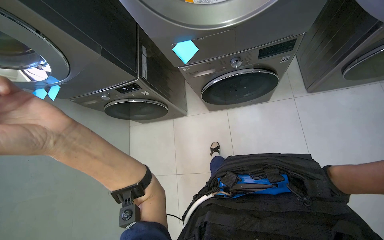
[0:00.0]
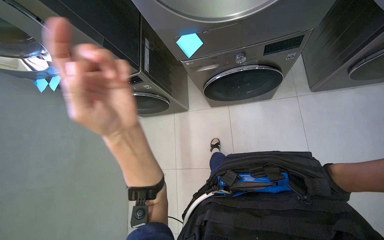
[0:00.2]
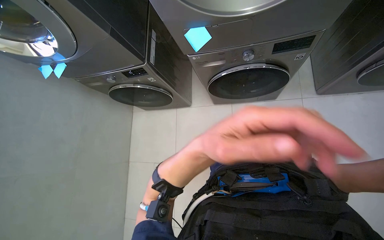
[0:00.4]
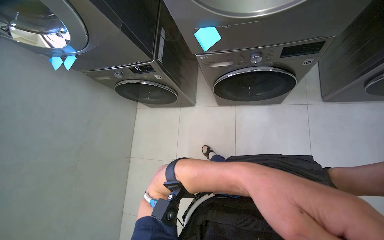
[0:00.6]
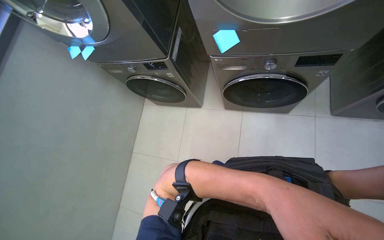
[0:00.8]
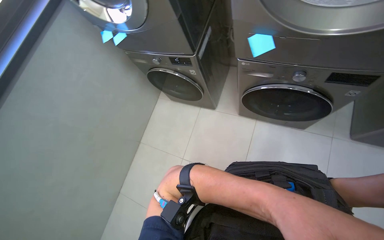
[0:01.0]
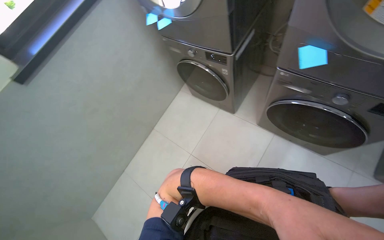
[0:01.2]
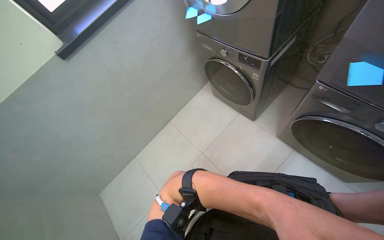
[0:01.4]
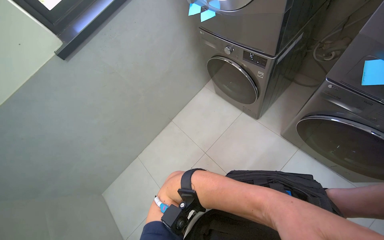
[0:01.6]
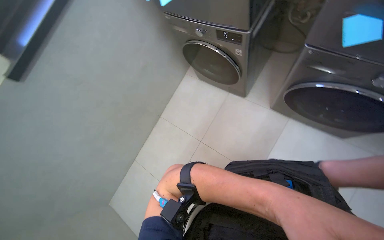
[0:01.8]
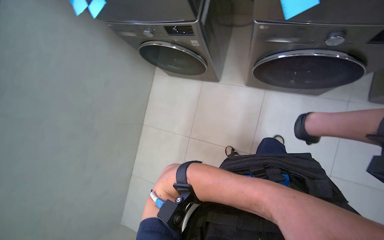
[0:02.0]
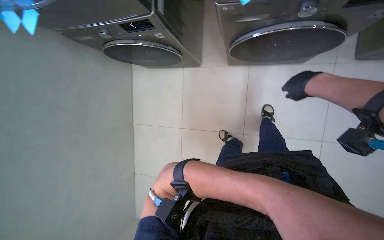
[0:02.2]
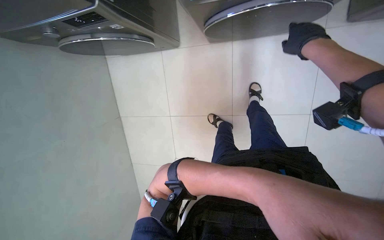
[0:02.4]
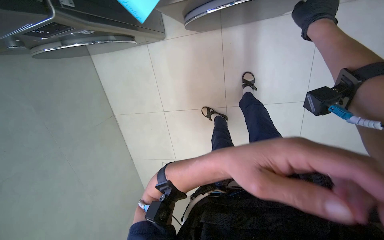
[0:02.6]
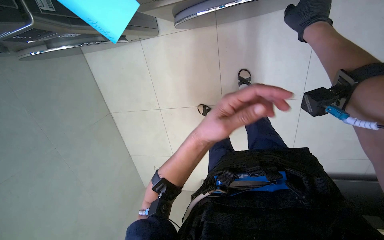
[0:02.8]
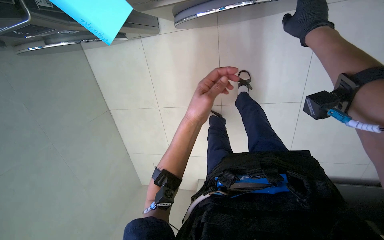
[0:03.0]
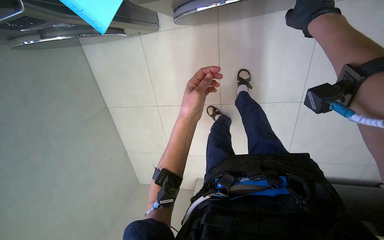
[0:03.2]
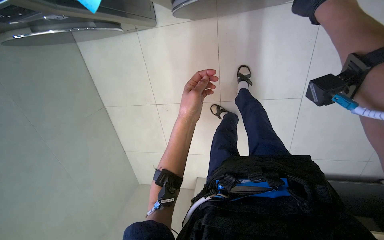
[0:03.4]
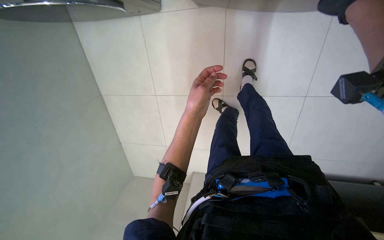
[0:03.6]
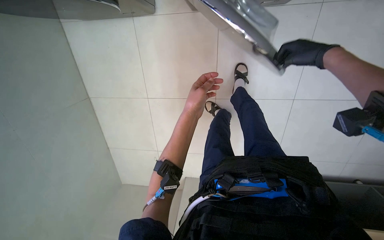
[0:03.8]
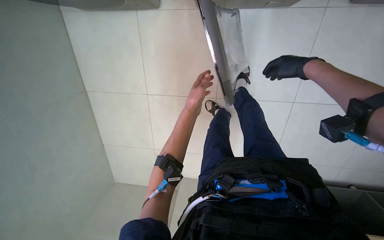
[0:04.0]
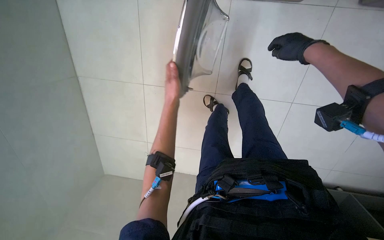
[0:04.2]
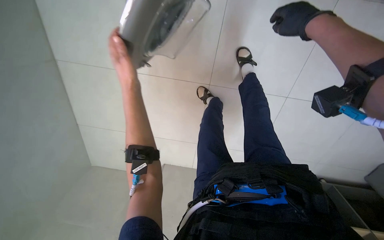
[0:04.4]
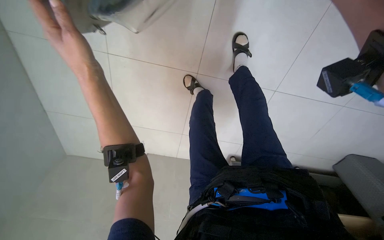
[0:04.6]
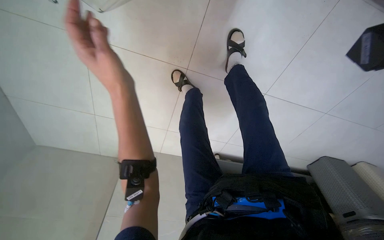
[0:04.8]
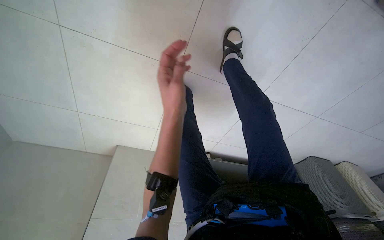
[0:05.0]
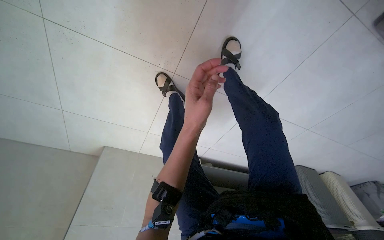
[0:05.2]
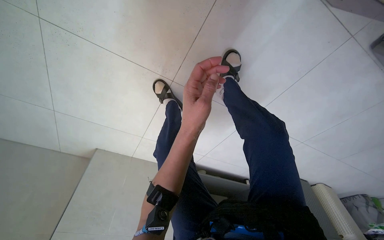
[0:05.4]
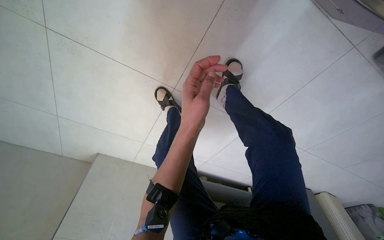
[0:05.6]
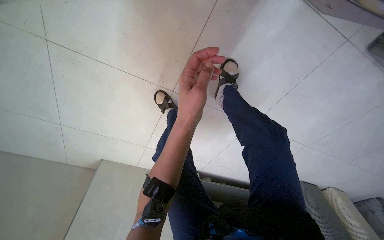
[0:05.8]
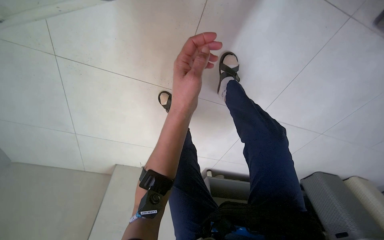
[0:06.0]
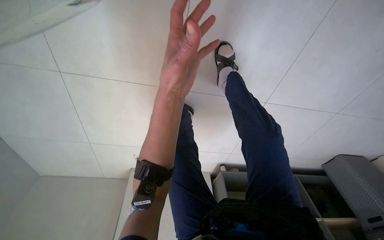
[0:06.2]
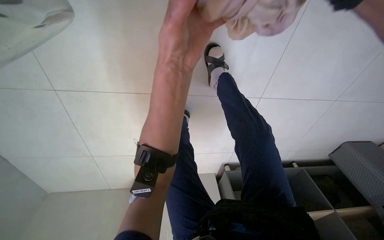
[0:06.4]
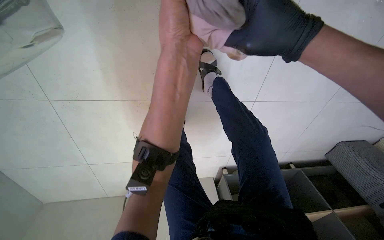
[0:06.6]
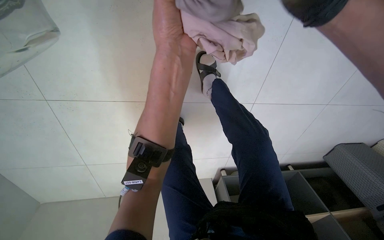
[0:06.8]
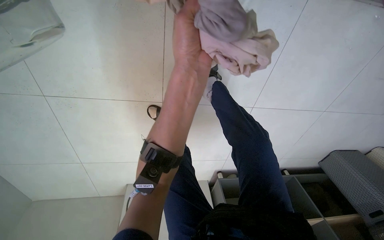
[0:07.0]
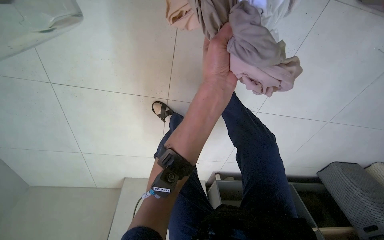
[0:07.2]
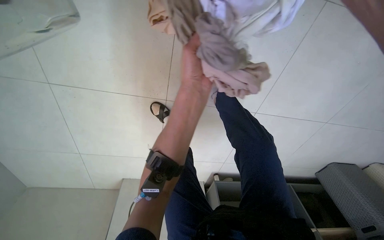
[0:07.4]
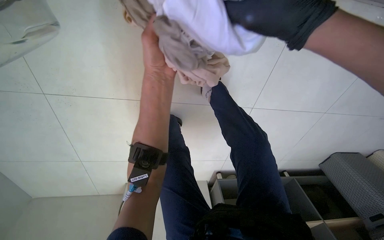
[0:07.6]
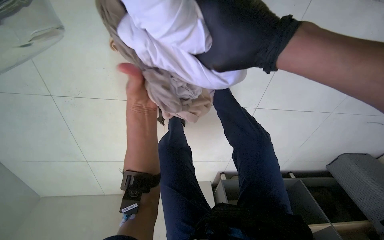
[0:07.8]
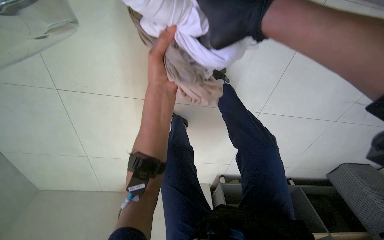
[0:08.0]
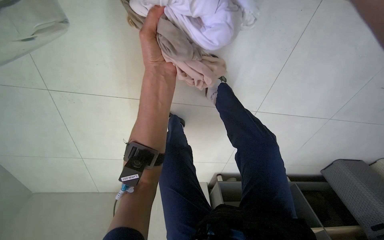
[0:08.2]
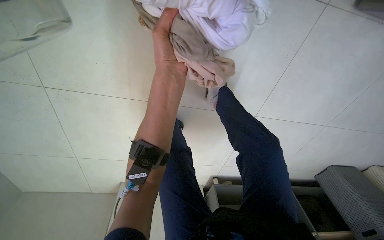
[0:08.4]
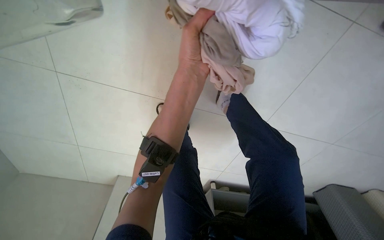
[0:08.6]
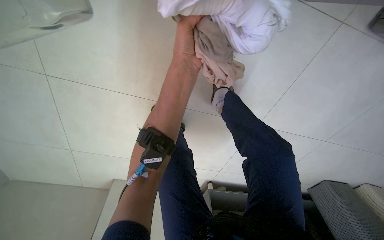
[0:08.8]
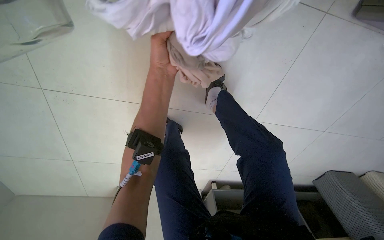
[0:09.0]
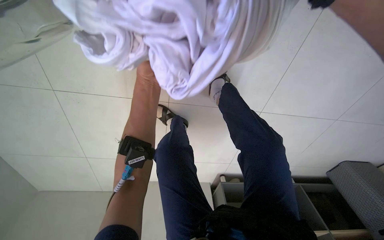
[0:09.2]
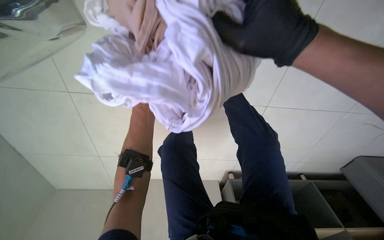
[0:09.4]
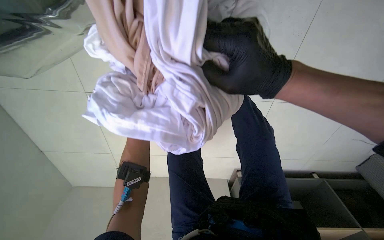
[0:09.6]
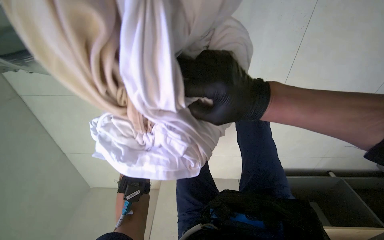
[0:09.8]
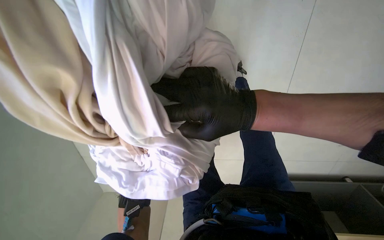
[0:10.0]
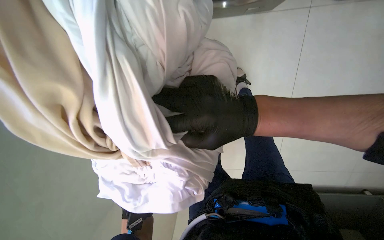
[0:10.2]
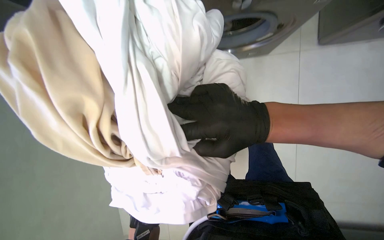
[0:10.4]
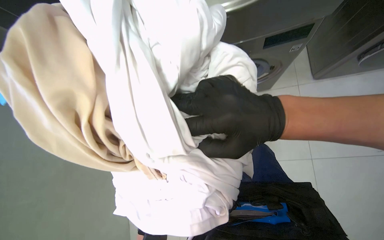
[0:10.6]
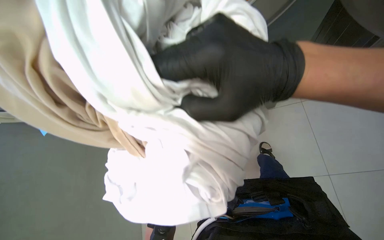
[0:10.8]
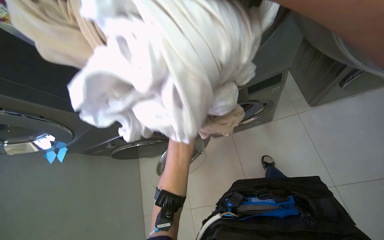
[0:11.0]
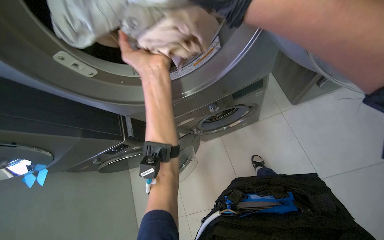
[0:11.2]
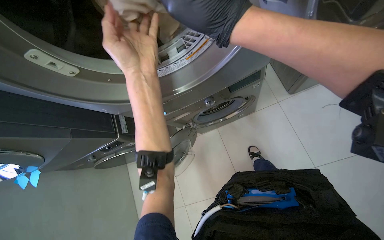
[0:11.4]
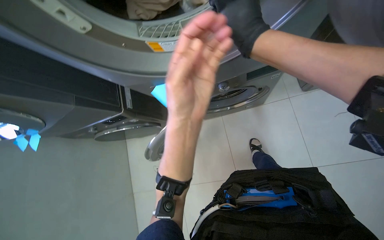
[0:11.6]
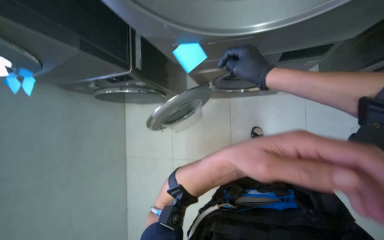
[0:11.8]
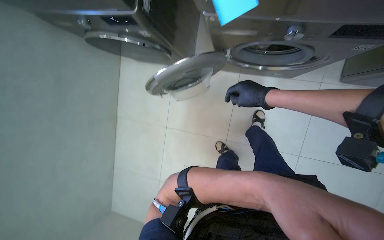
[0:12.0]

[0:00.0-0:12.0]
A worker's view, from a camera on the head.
Job: managing laundry.
The whole recording: Operating laundry machines. The worker loads clothes into washing machines and dryers, closes doors, and checks filters.
0.0 to 1.6 s: The wearer's head swings about 50 degrees to the left.
1.6 to 3.0 s: The camera is carried roughly 50 cm. The wearer's head swings approximately 55 degrees to the right. The wearer looks approximately 30 degrees further downward.
3.0 to 4.4 s: The right hand moves some 10 cm nearer to the camera and comes back; the left hand shifts approximately 25 cm to the left, up the picture and farther from the camera.
4.4 to 6.0 s: The left hand travels to the right and nearer to the camera by roughly 20 cm.
6.0 to 7.6 s: The left hand goes some 10 cm up the picture.
7.6 to 9.0 s: The left hand is displaced farther from the camera by about 10 cm.
9.0 to 10.4 s: The view pans to the left by some 20 degrees. The right hand goes about 30 cm nearer to the camera and down the picture.
10.4 to 12.0 s: The camera pitches downward, by roughly 25 degrees.

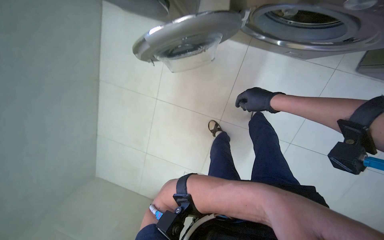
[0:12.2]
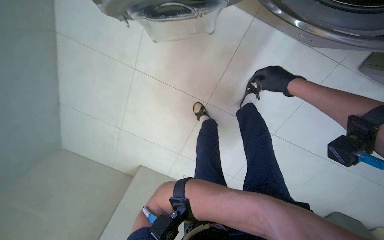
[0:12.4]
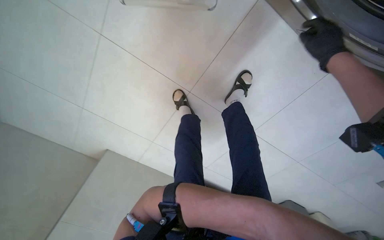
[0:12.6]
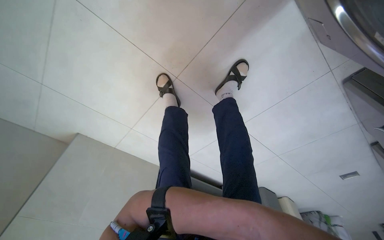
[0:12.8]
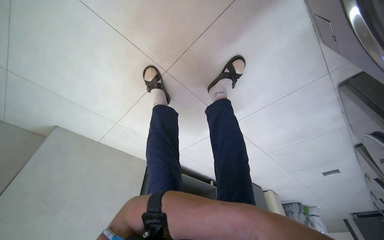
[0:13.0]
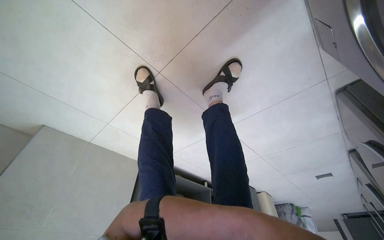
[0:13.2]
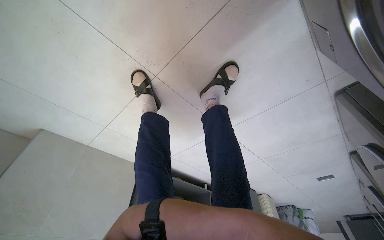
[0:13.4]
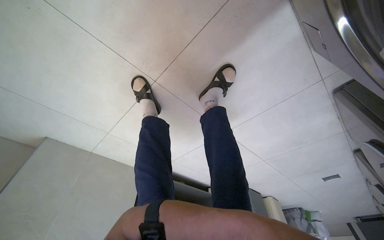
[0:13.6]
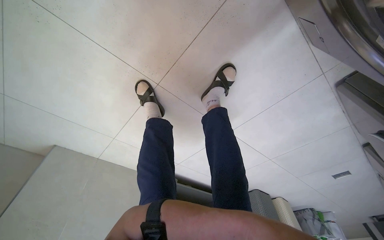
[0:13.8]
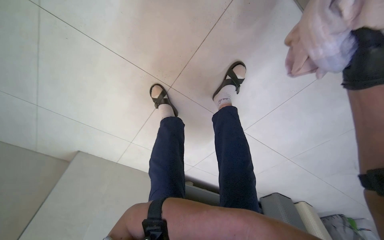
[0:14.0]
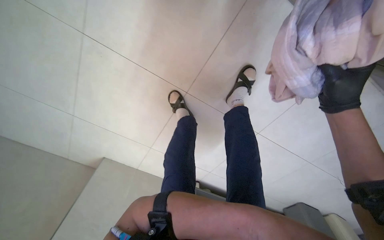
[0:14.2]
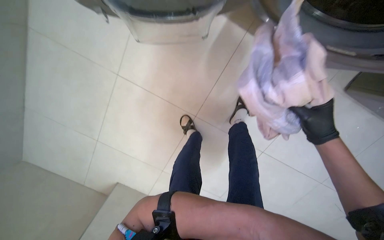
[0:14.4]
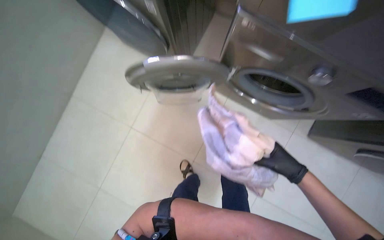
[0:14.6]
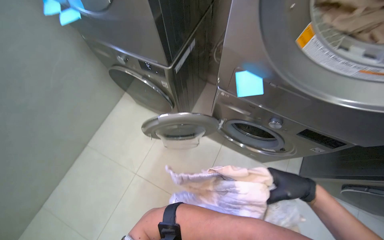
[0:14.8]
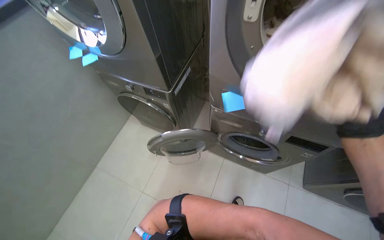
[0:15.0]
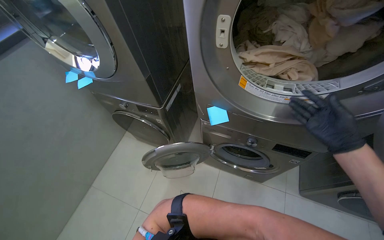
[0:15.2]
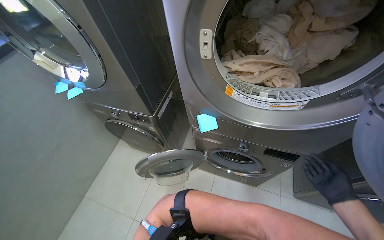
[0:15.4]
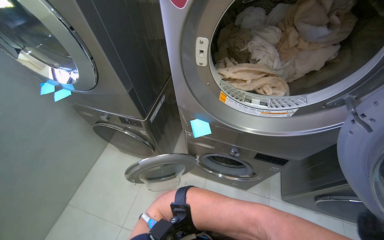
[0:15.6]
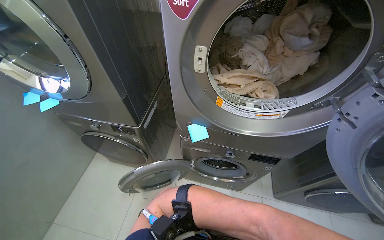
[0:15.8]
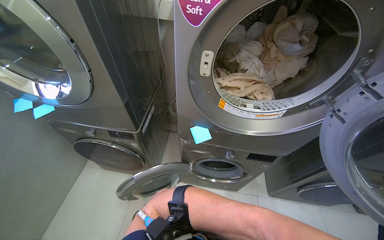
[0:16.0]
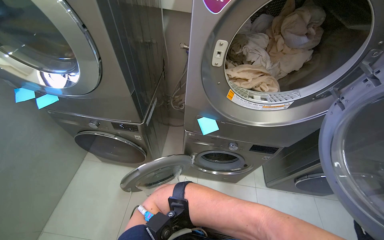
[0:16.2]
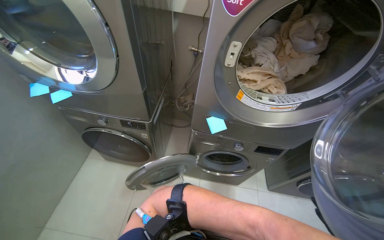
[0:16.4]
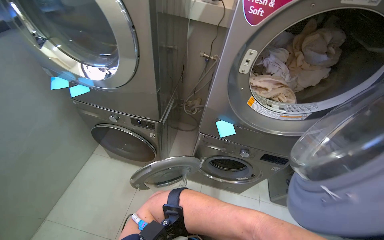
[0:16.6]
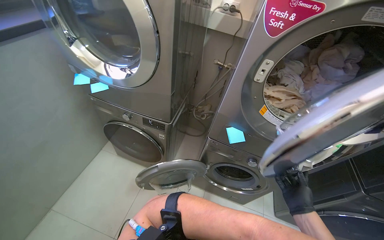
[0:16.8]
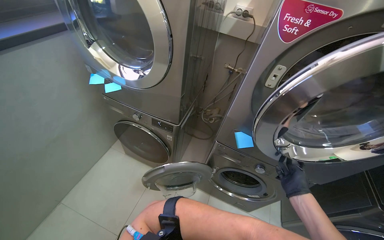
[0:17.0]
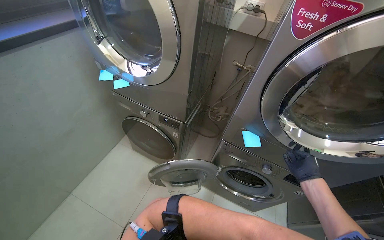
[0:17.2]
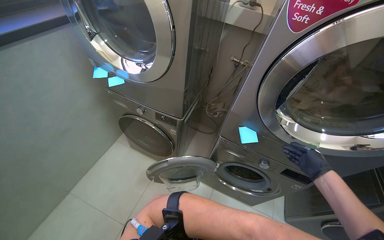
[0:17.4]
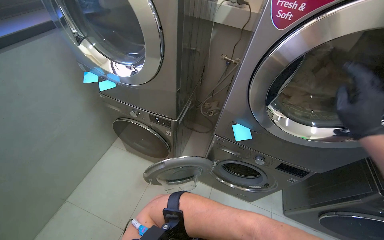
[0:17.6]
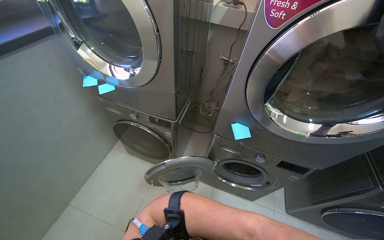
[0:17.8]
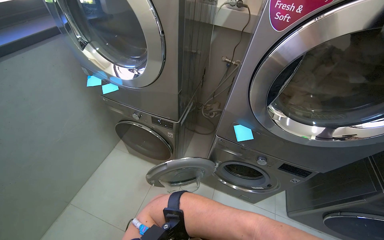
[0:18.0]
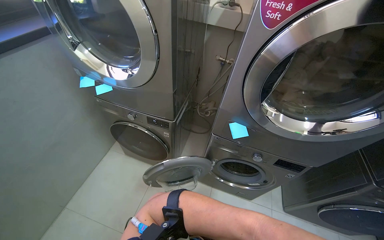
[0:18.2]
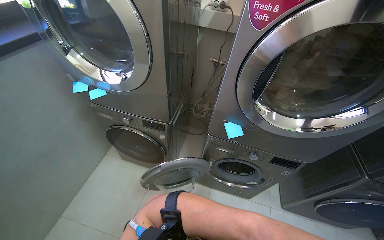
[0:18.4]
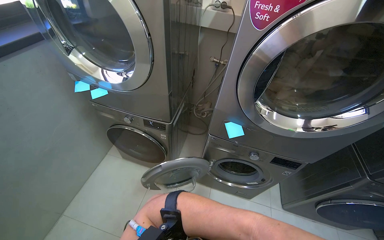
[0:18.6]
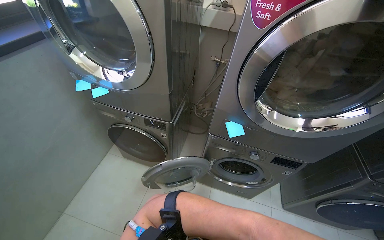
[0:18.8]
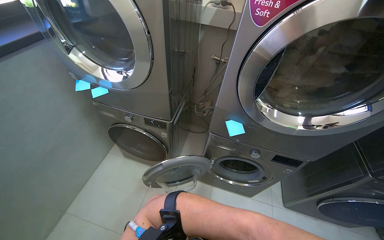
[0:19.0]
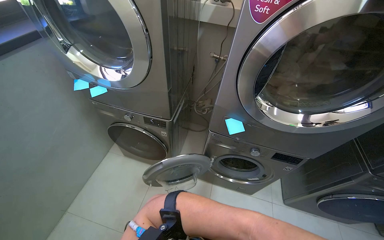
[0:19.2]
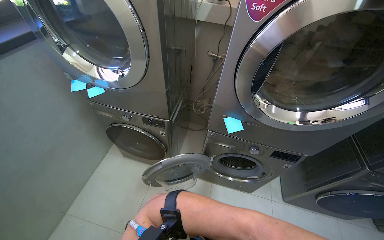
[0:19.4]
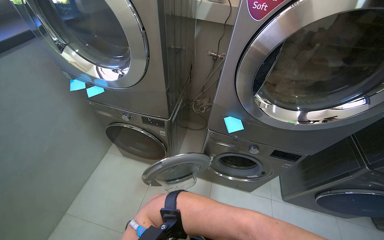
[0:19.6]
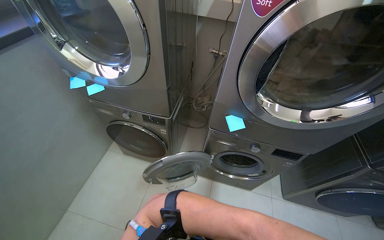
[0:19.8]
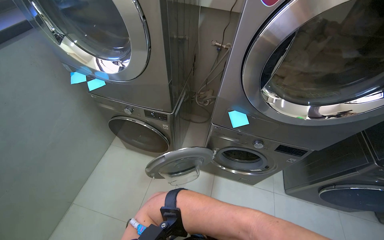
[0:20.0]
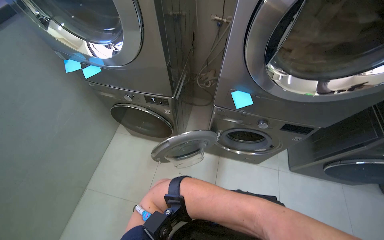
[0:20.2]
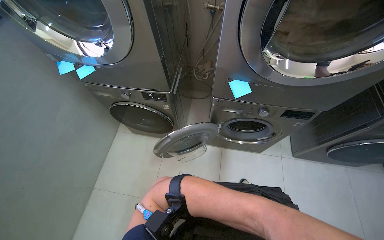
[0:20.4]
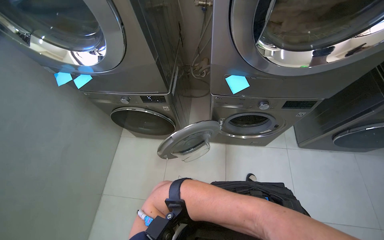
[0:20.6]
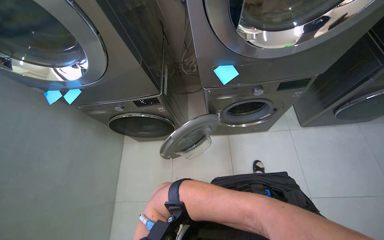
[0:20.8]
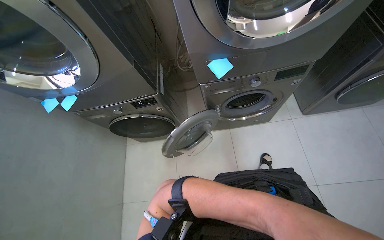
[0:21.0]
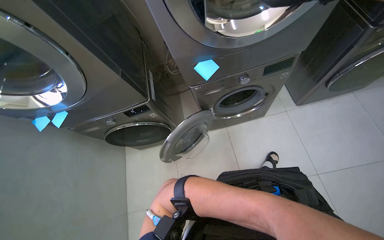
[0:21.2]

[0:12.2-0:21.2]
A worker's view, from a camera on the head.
Job: managing laundry.
The whole recording: Operating laundry machines. The worker loads clothes into washing machines and dryers, closes doors, and checks filters.
12.2 to 13.8 s: The wearer looks roughly 10 degrees further downward.
13.8 to 15.2 s: The wearer moves some 80 cm. The view tips upward by approximately 70 degrees.
15.2 to 16.6 s: The view pans to the right by about 15 degrees.
19.8 to 21.2 s: The view tilts some 15 degrees downward. The scene rotates counterclockwise by approximately 30 degrees.
